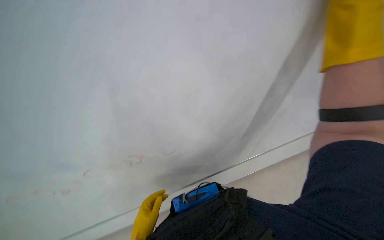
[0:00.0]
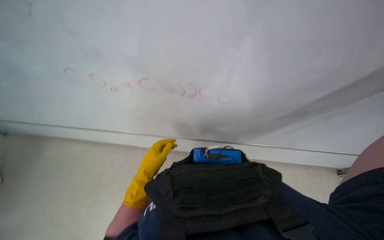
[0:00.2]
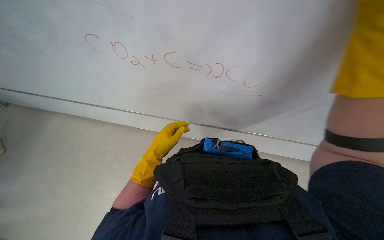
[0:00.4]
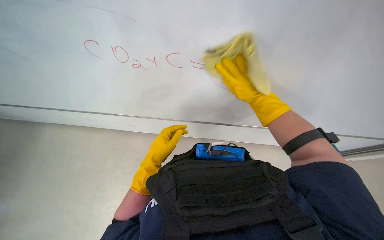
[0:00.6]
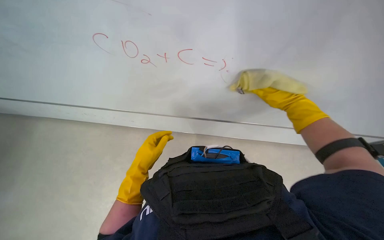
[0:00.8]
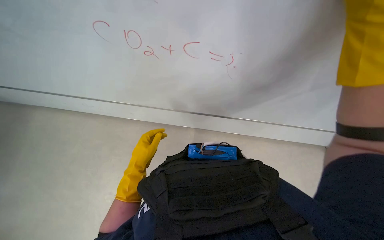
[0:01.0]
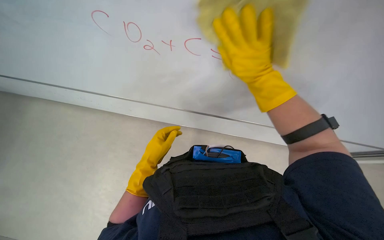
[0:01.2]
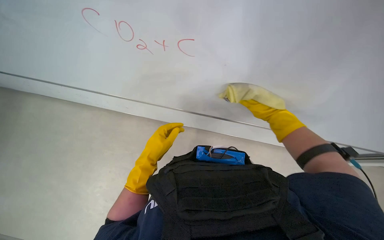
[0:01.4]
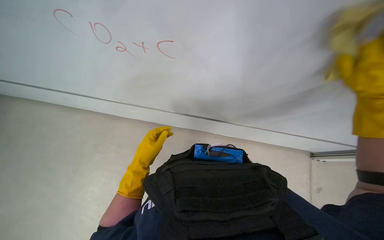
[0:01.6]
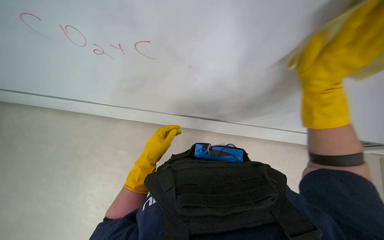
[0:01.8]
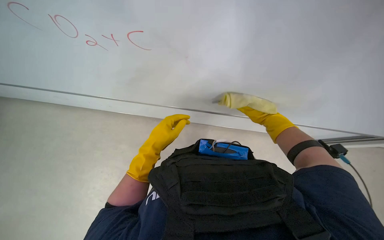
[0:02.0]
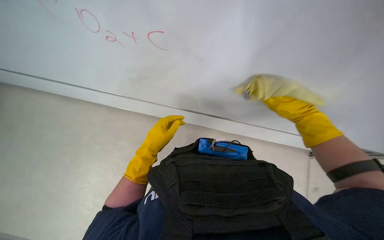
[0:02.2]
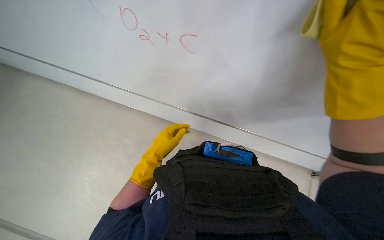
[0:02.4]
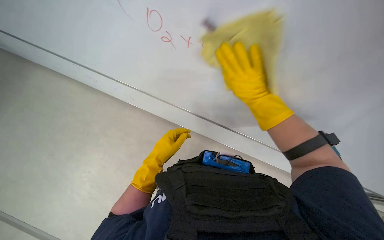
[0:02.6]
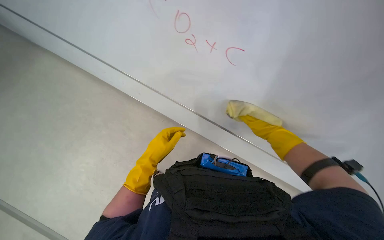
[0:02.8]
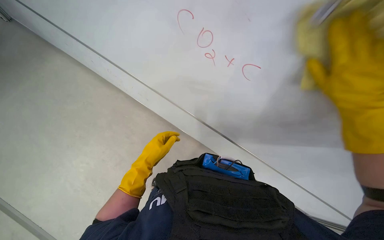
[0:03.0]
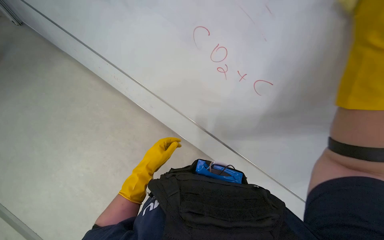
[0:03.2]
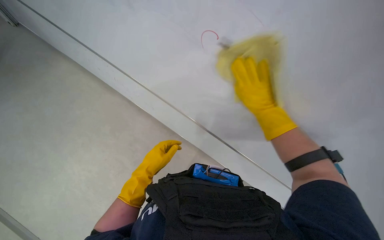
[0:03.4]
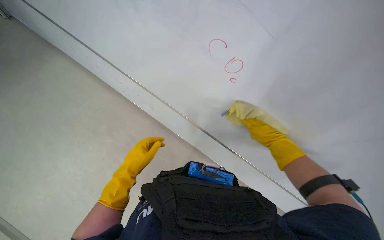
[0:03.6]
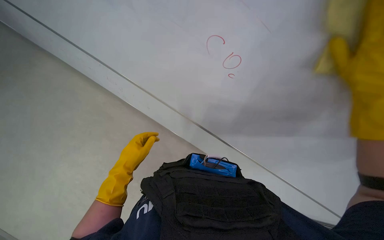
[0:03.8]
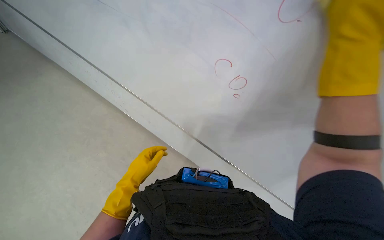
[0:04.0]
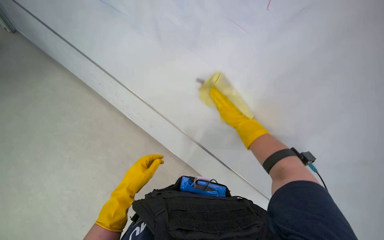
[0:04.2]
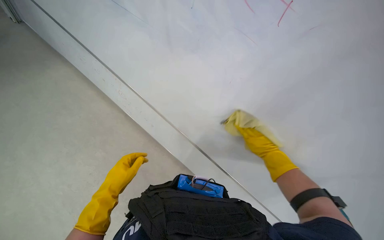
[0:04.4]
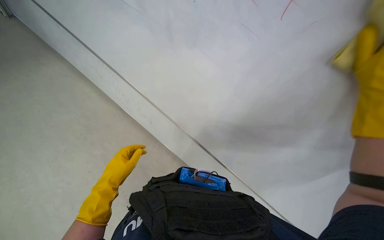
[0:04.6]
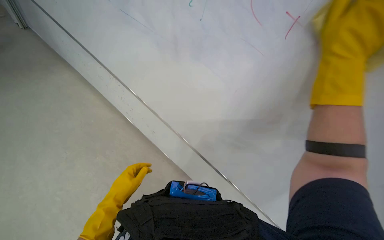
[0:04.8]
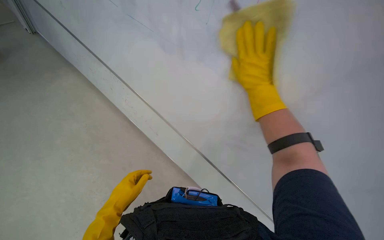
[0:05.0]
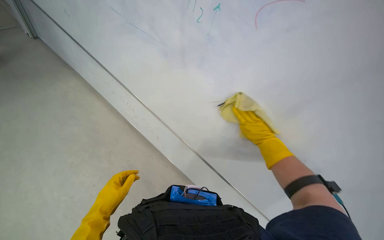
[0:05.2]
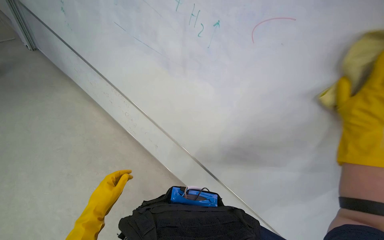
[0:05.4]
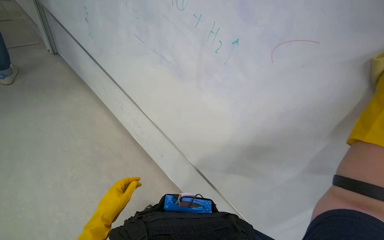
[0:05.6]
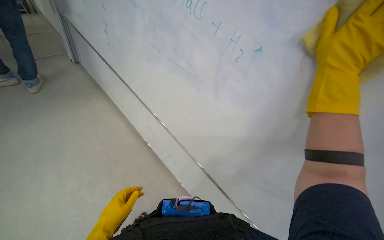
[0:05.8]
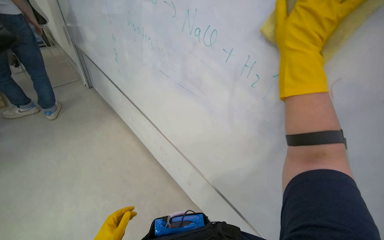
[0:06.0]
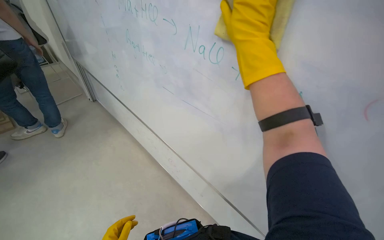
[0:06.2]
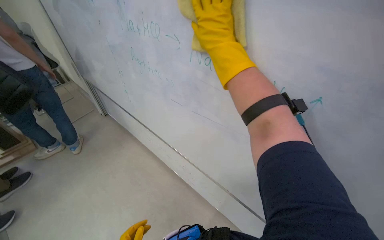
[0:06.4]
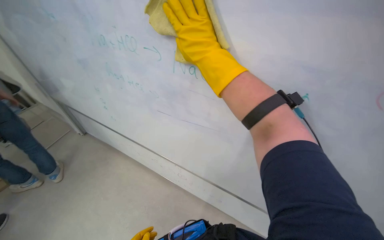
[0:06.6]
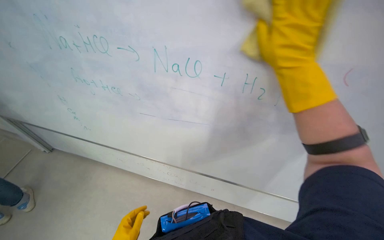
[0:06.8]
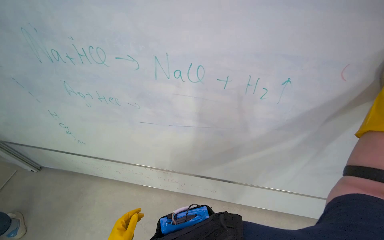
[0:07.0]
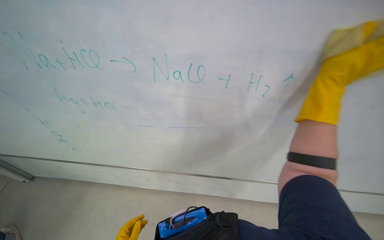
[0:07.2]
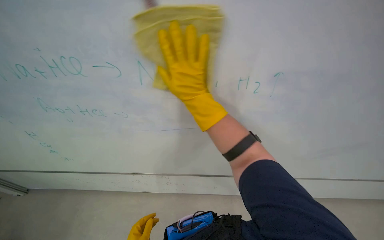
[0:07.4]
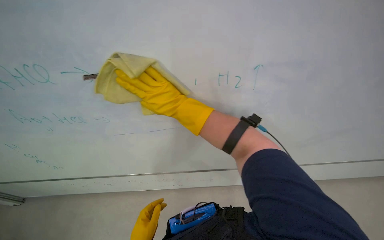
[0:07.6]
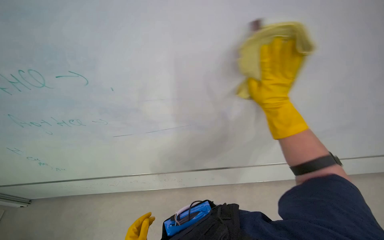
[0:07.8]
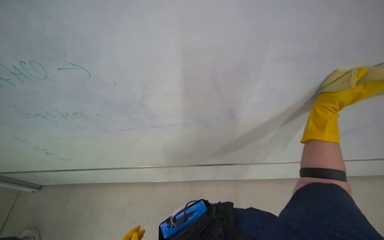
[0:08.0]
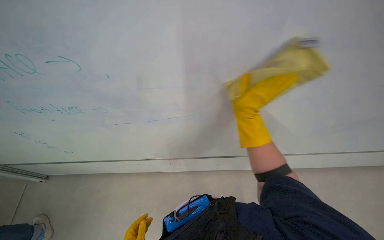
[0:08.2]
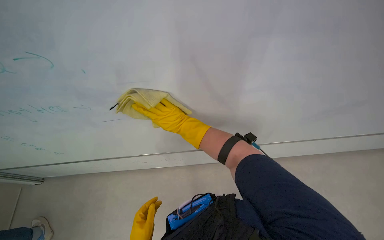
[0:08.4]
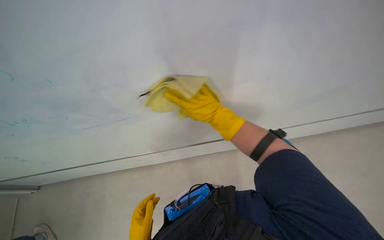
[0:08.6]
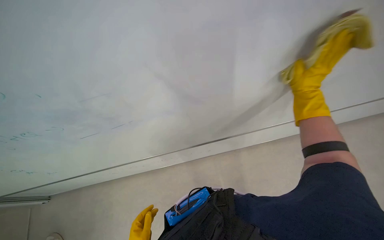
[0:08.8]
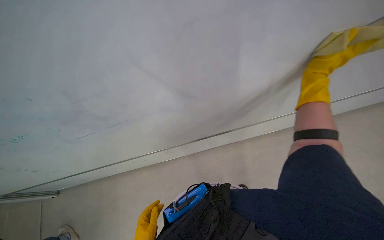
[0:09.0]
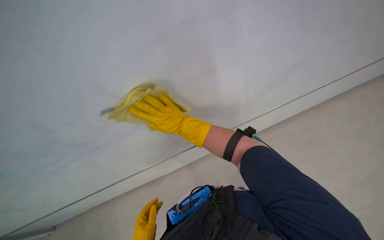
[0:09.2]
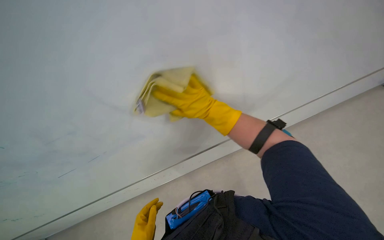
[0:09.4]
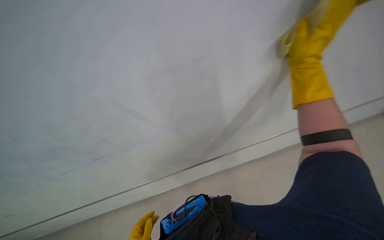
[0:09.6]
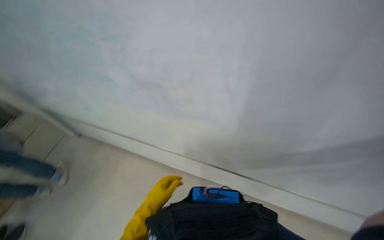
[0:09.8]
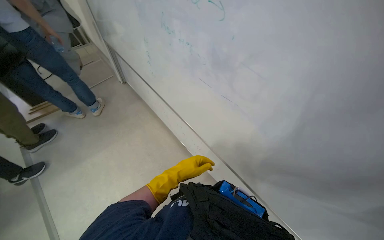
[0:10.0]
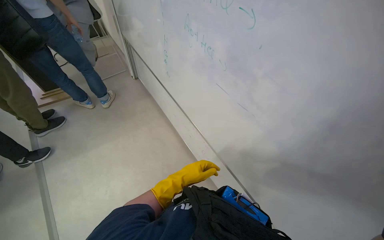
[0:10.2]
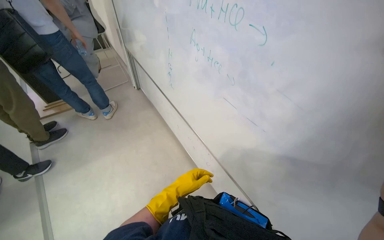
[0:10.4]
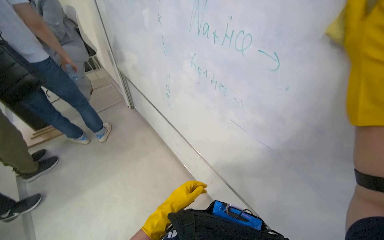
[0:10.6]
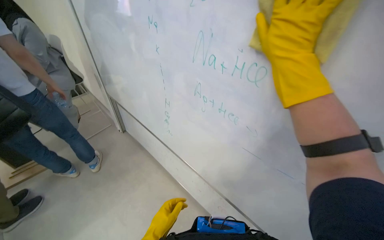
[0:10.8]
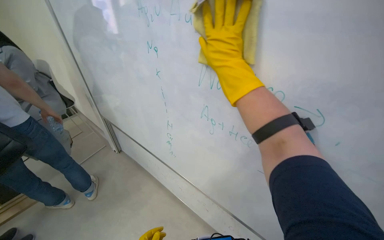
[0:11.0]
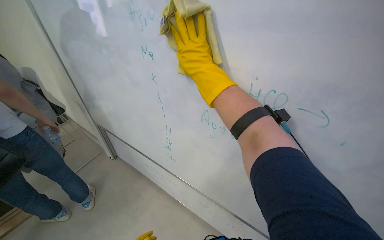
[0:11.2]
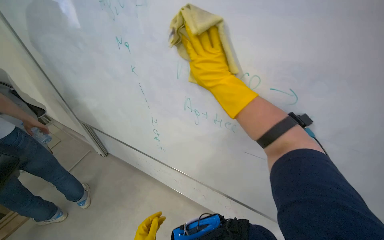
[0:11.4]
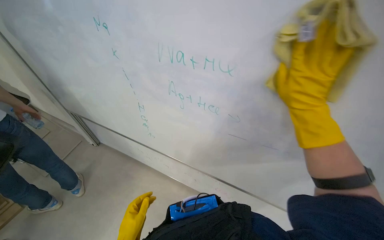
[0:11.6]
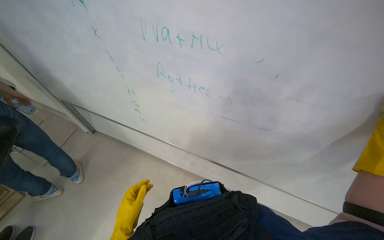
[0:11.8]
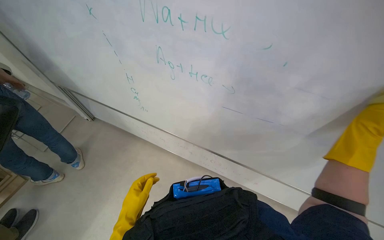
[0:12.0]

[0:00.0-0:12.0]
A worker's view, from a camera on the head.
Job: wiping surfaces.
The whole recording: Cleaning whiteboard. The worker cleans the whiteboard with a cloth and cleaning solution.
0:00.0 to 0:01.6: The camera pitches downward, by some 20 degrees.
0:03.0 to 0:04.4: The wearer looks approximately 15 degrees further upward.
0:06.0 to 0:07.6: Everything in view rotates roughly 35 degrees counterclockwise.
0:07.6 to 0:09.0: The view tips downward by approximately 15 degrees.
0:10.4 to 0:12.0: The wearer's head swings approximately 30 degrees to the right.

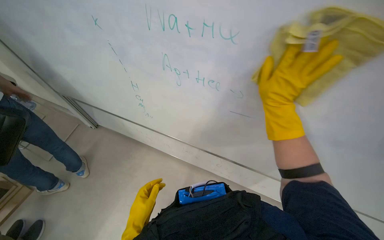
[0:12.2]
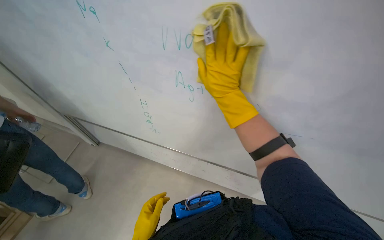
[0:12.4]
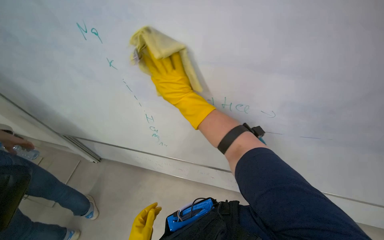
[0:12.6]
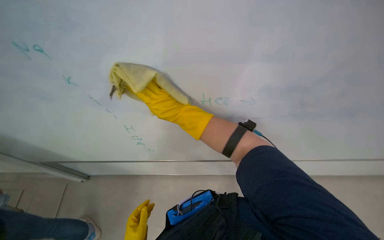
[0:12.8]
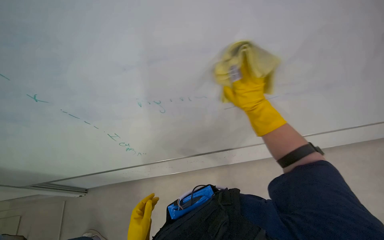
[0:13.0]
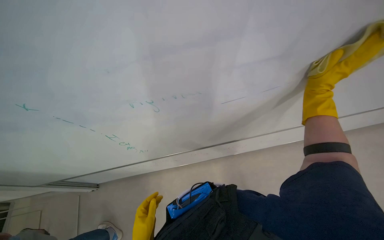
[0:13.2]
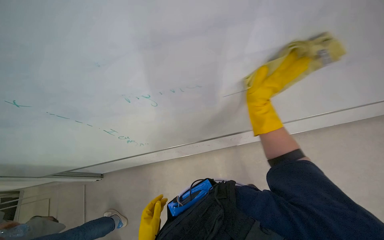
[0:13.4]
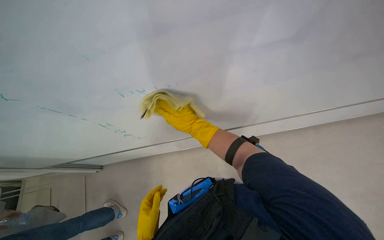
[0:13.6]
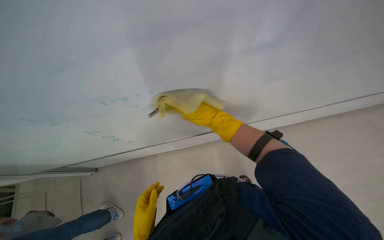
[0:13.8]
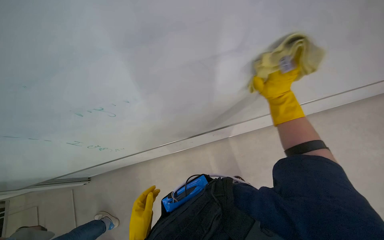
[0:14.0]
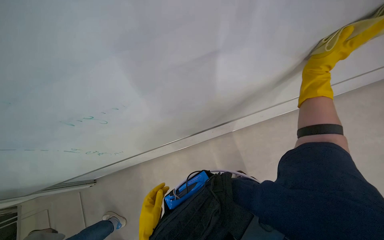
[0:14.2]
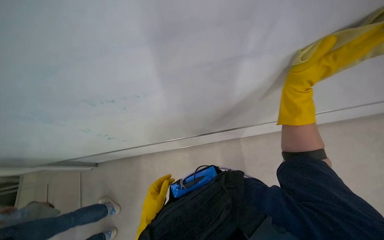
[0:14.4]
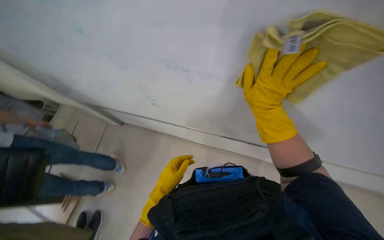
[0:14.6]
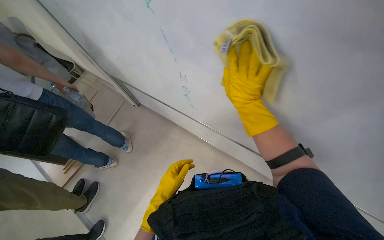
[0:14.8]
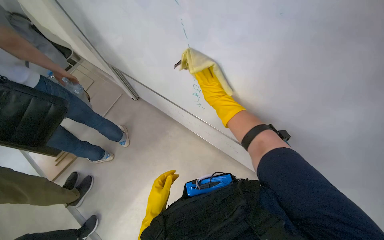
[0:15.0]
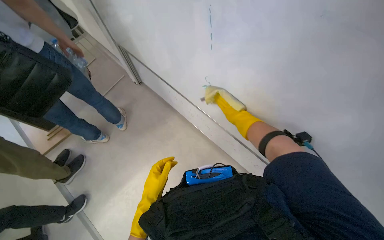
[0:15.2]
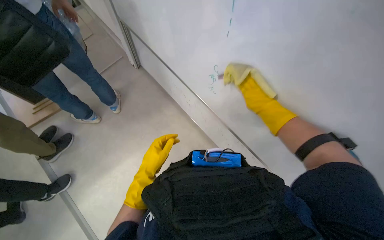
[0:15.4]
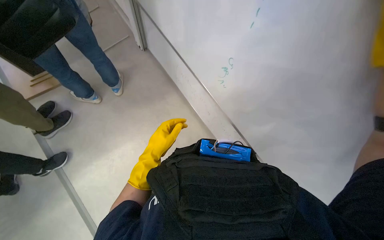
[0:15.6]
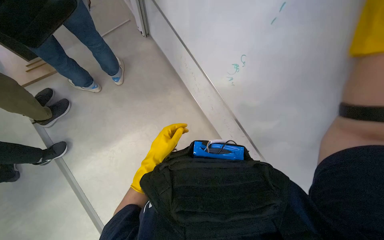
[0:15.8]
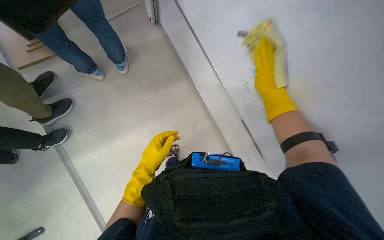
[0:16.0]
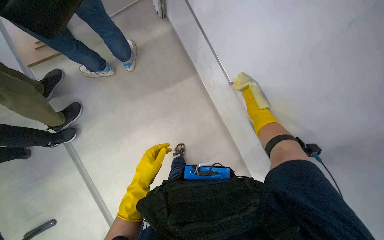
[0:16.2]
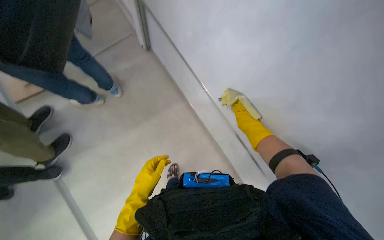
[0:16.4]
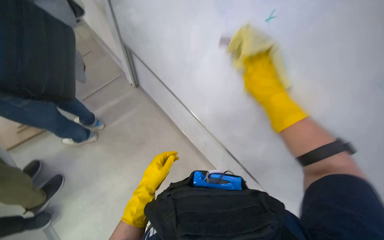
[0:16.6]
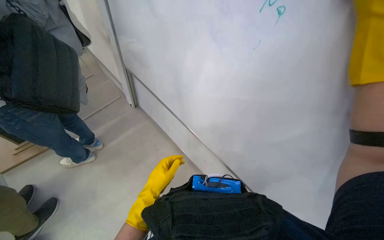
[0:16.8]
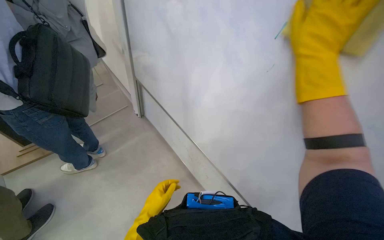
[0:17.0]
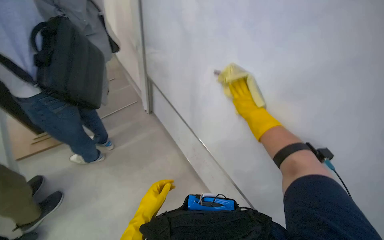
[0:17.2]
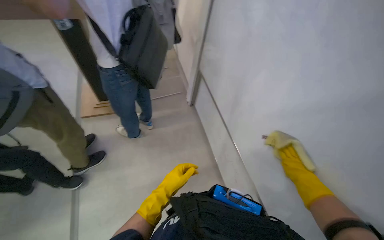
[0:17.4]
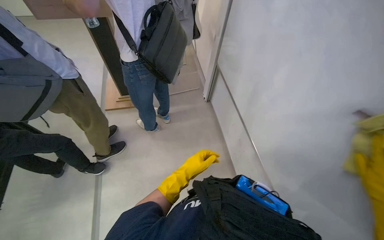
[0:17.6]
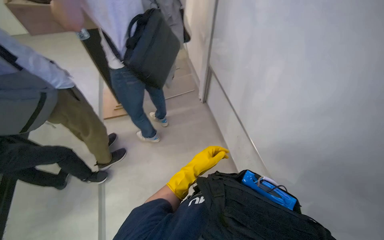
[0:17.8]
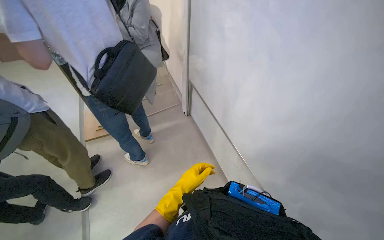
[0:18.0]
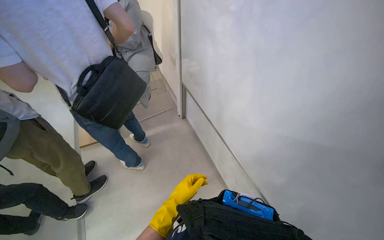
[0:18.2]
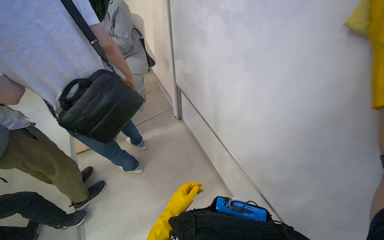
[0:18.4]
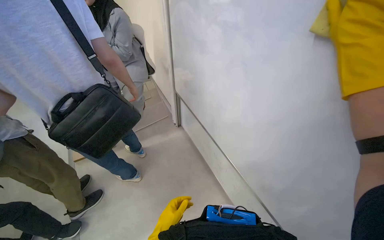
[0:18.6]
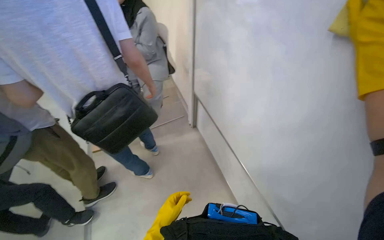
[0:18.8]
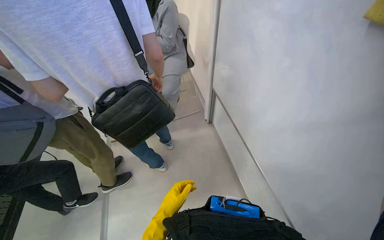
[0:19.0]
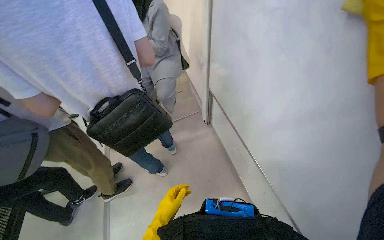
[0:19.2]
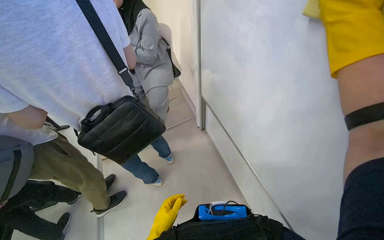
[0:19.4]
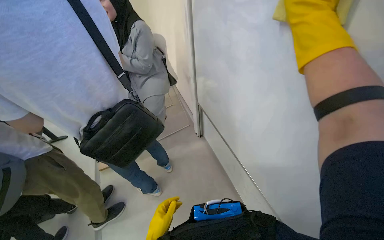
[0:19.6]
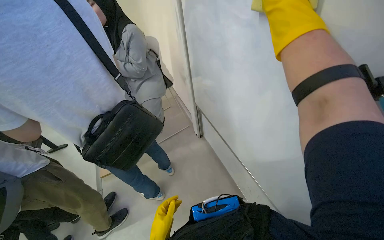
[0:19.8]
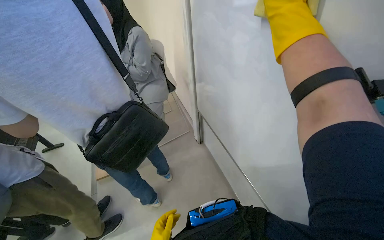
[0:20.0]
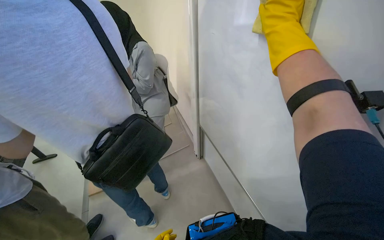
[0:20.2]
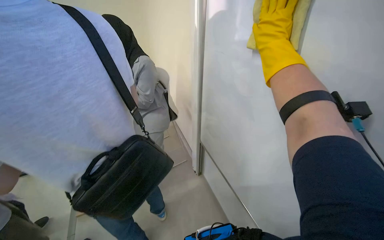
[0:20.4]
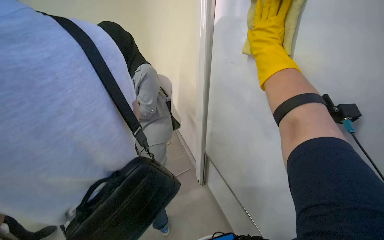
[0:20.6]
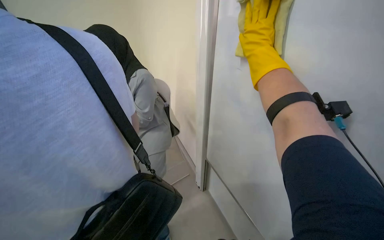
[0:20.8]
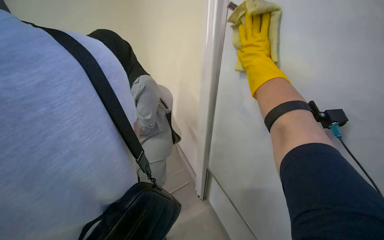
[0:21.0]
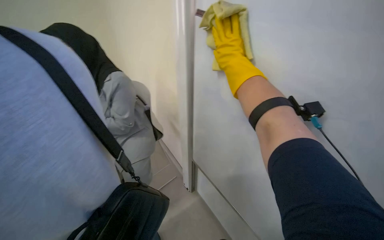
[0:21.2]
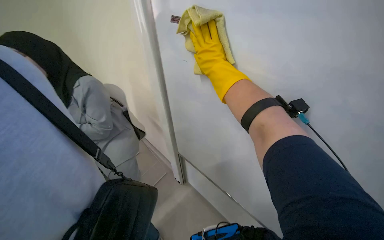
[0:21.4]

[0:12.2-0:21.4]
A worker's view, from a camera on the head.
Job: wiping surfaces.
The whole recording: Cleaning whiteboard. The worker cleans the whiteboard with a cloth and cleaning solution.
0:12.2 to 0:13.8: The right hand goes left and right, some 40 cm each way, reversing 2 times.
0:15.2 to 0:16.8: The view tilts approximately 15 degrees upward.
0:16.8 to 0:18.4: The wearer's head swings roughly 20 degrees to the left.
0:19.8 to 0:21.4: The head travels approximately 40 cm. The camera is aimed about 20 degrees further to the right.
